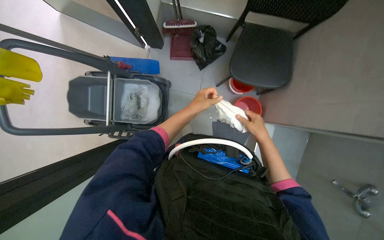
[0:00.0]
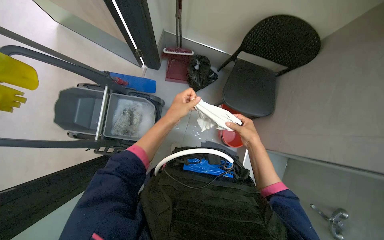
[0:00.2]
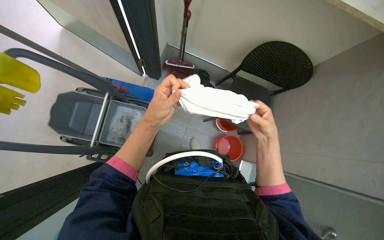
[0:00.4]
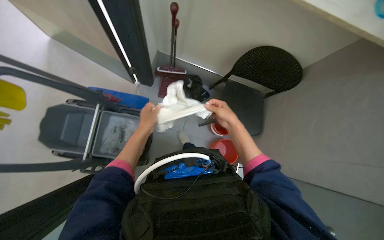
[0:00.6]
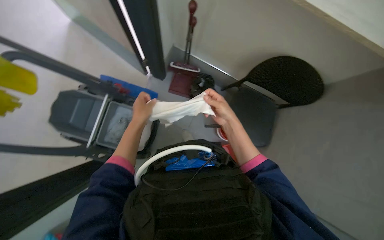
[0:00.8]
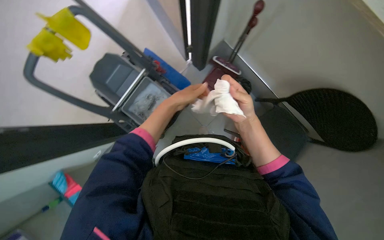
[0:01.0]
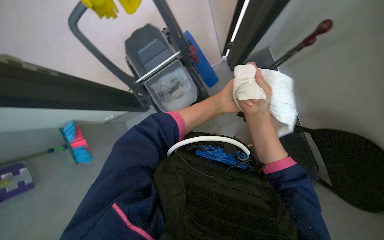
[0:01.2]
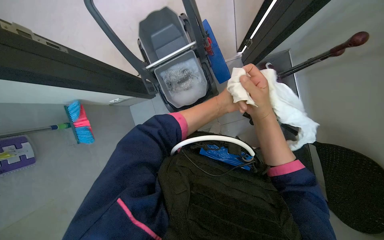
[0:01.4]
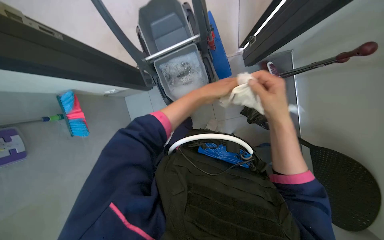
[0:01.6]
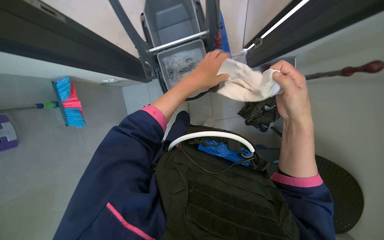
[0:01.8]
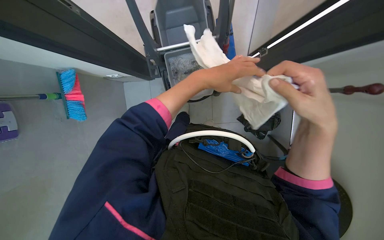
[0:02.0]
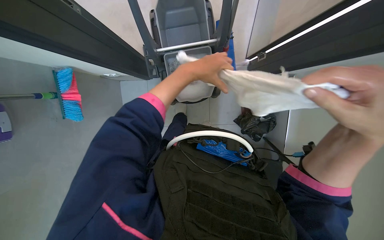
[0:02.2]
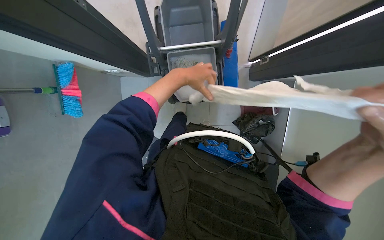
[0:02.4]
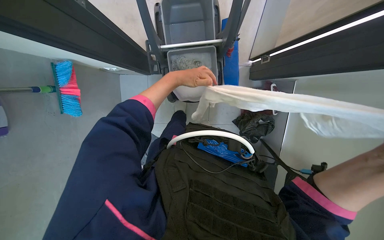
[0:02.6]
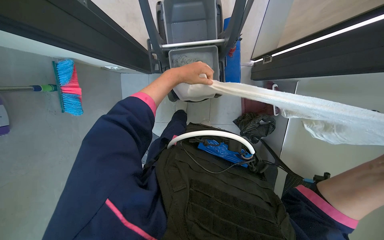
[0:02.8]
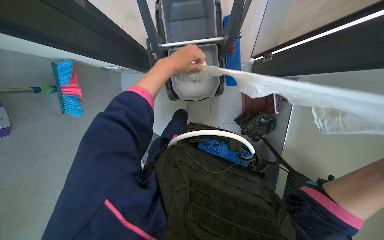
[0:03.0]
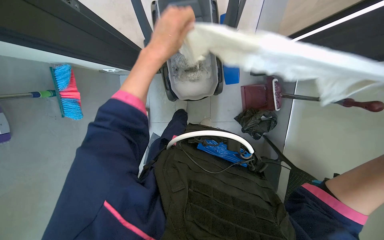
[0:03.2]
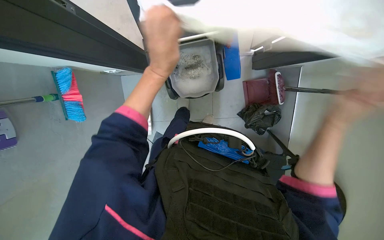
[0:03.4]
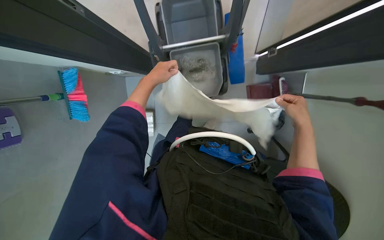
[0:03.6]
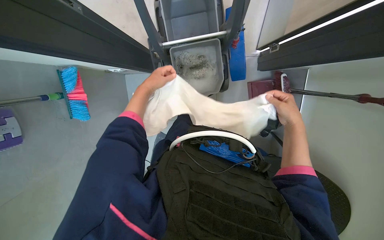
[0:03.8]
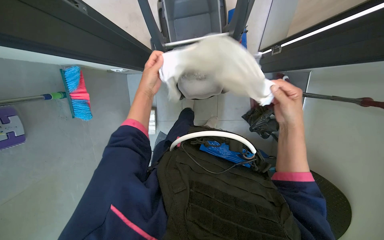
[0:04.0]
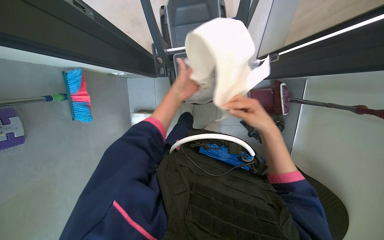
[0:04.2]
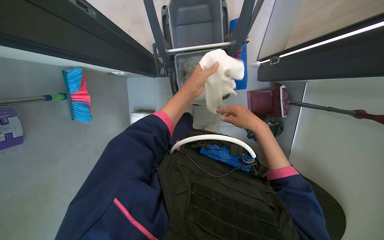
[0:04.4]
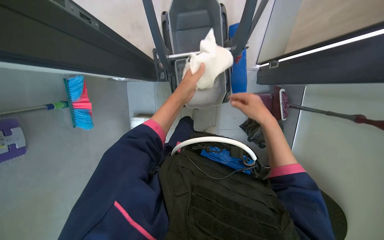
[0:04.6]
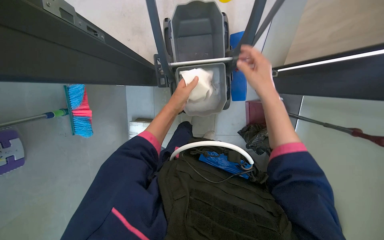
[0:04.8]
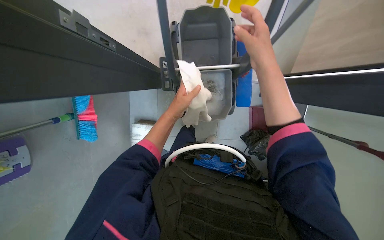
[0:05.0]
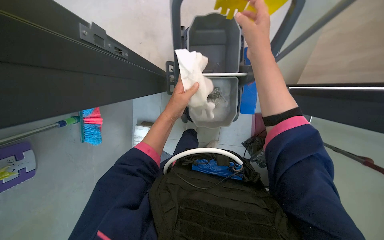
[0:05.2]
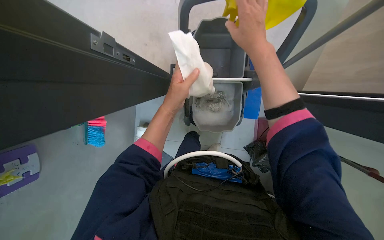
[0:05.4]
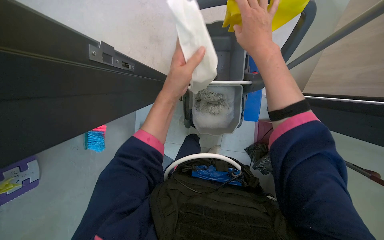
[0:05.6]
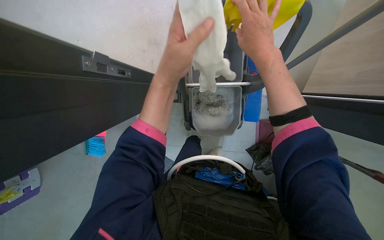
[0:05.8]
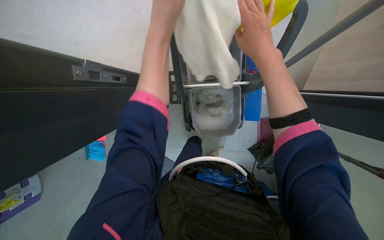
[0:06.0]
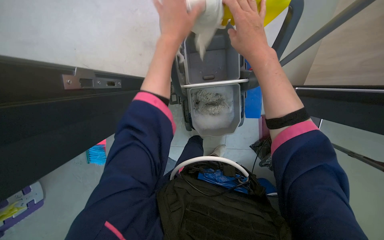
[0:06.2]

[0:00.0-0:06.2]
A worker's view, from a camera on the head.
Job: preparing cleaning supplies.
The whole recording: Preparing cleaning supplies. The worker rinses and wrings a mop head, then folds and places cleaning cloths into a bucket.
0:00.0 to 0:01.6: The scene rotates clockwise by approximately 65 degrees.
0:01.6 to 0:03.2: The left hand moves nearer and farther over roughly 15 cm, changing direction 2 times.
0:03.2 to 0:04.6: The left hand moves farther from the camera, roughly 10 cm.
0:04.6 to 0:06.2: Both hands travel together up the picture, roughly 35 cm.

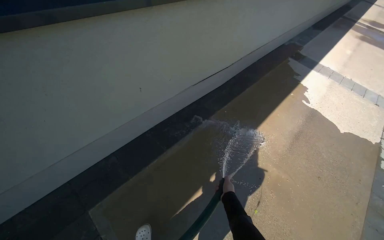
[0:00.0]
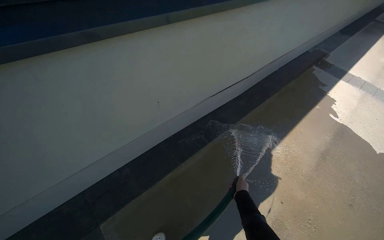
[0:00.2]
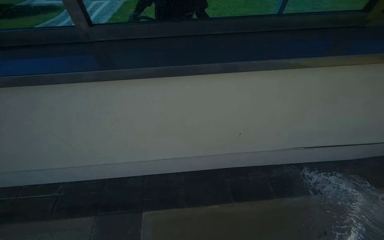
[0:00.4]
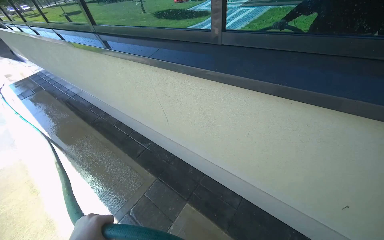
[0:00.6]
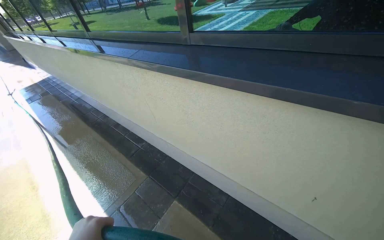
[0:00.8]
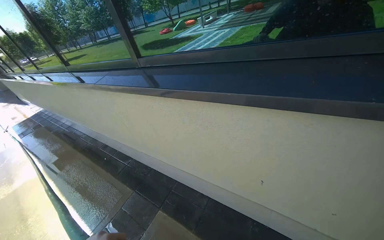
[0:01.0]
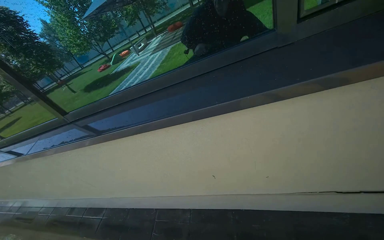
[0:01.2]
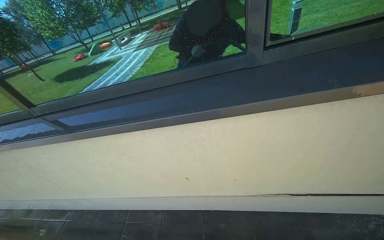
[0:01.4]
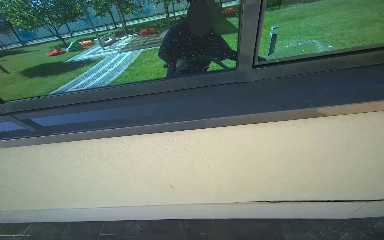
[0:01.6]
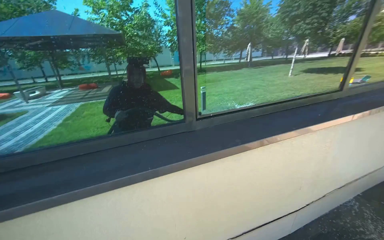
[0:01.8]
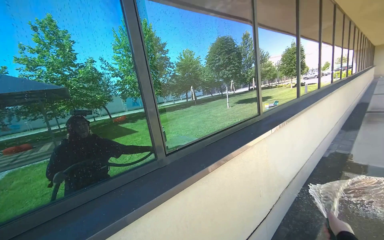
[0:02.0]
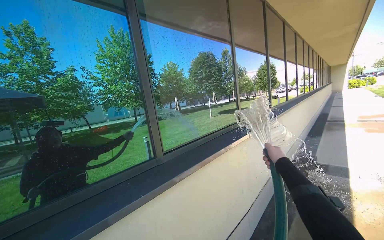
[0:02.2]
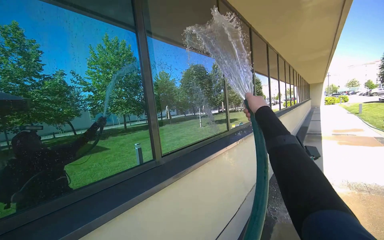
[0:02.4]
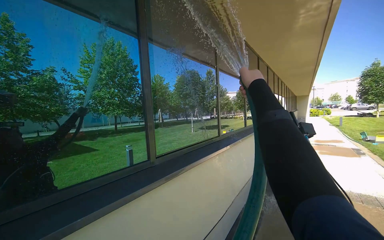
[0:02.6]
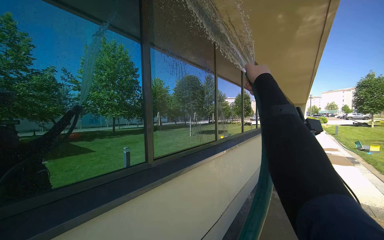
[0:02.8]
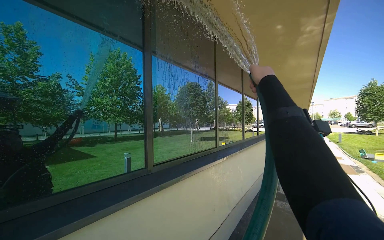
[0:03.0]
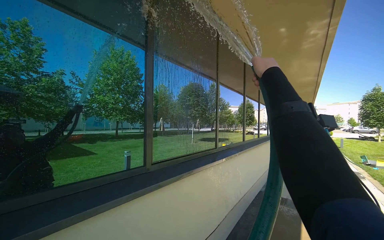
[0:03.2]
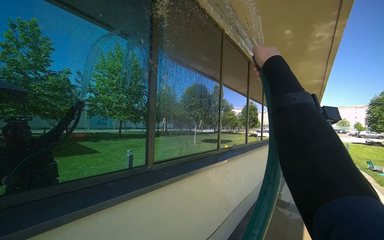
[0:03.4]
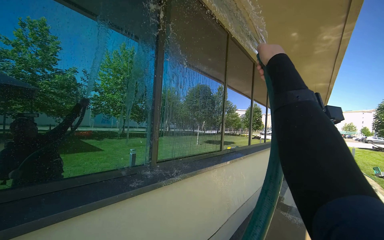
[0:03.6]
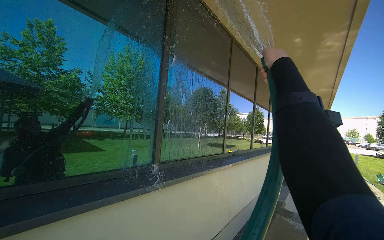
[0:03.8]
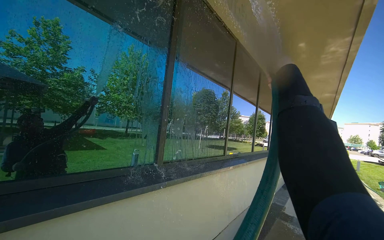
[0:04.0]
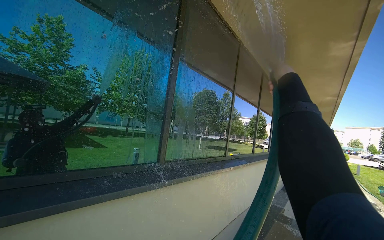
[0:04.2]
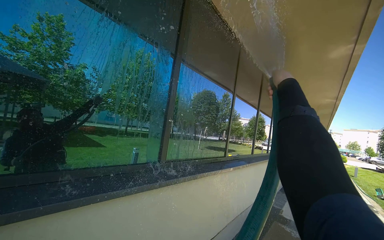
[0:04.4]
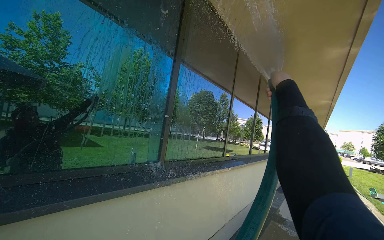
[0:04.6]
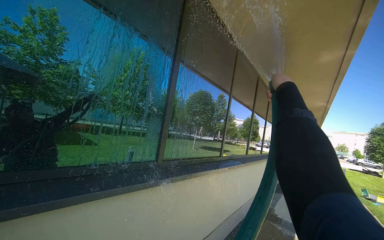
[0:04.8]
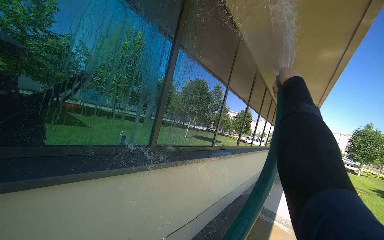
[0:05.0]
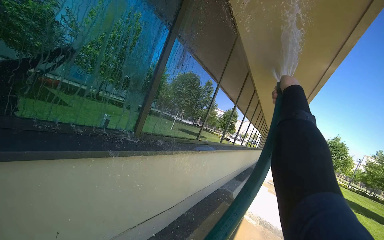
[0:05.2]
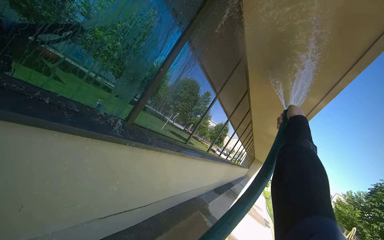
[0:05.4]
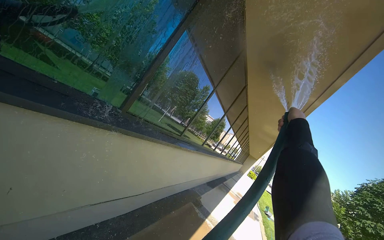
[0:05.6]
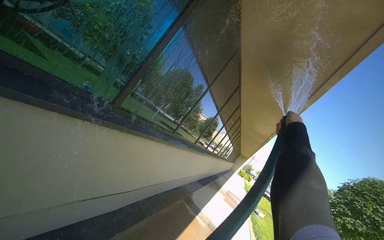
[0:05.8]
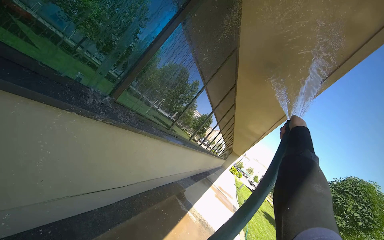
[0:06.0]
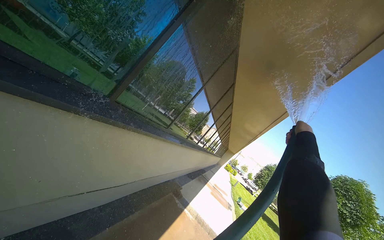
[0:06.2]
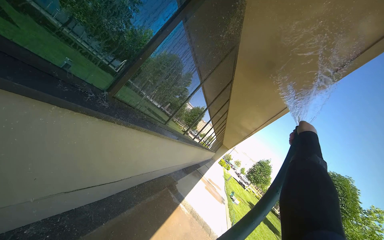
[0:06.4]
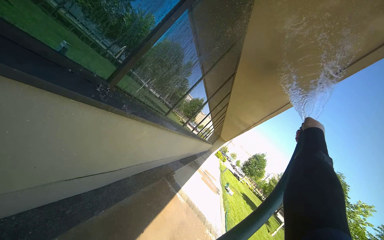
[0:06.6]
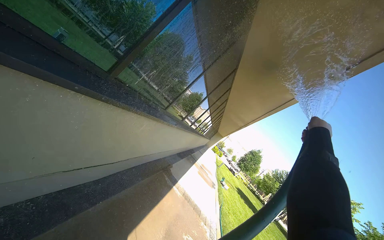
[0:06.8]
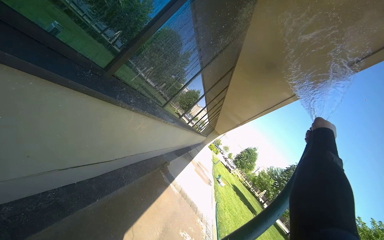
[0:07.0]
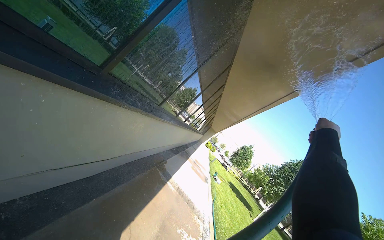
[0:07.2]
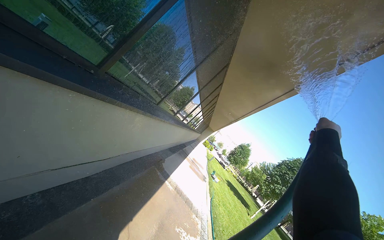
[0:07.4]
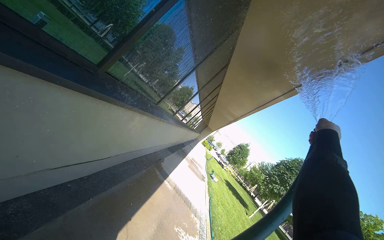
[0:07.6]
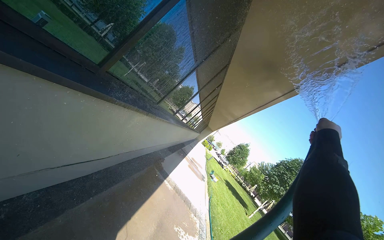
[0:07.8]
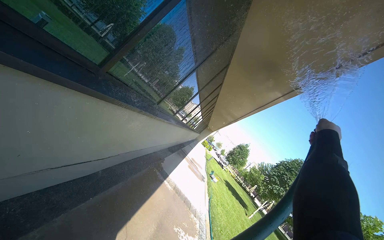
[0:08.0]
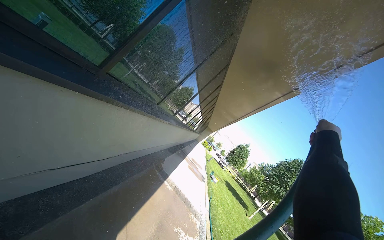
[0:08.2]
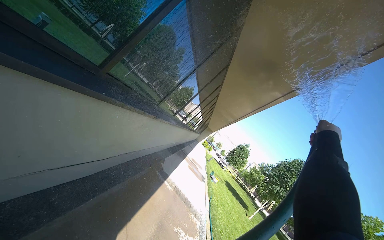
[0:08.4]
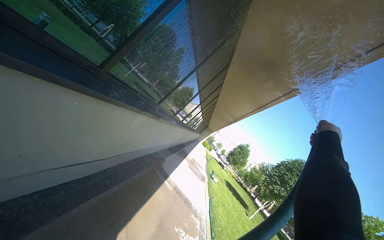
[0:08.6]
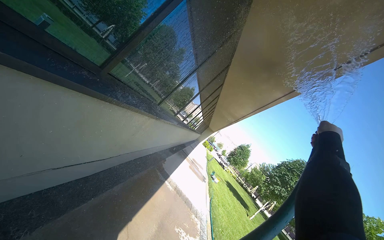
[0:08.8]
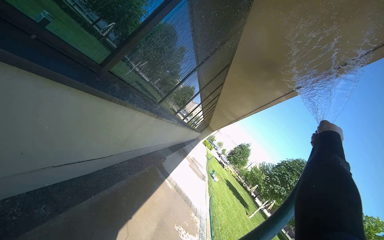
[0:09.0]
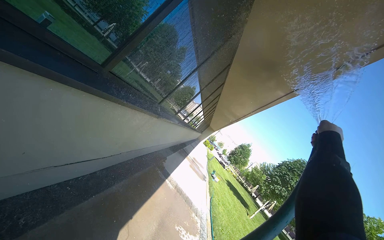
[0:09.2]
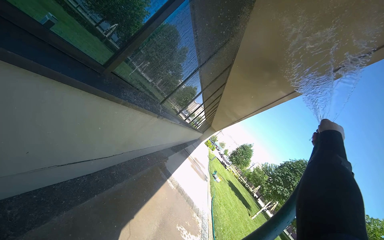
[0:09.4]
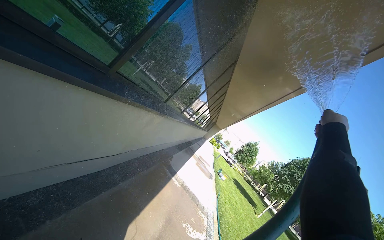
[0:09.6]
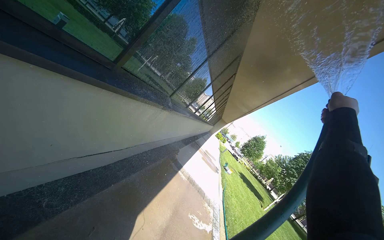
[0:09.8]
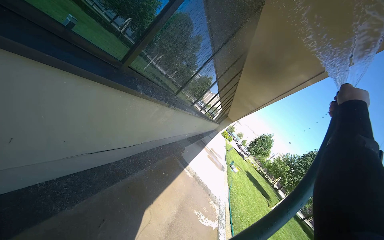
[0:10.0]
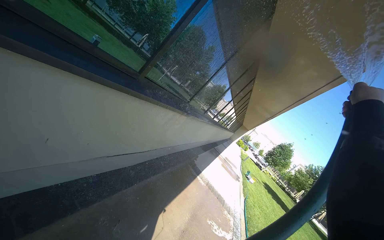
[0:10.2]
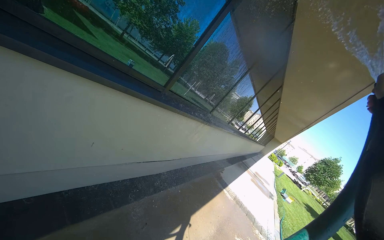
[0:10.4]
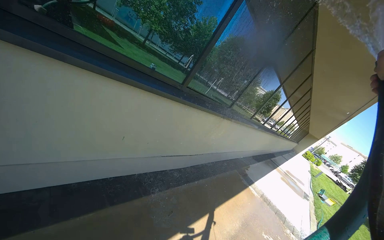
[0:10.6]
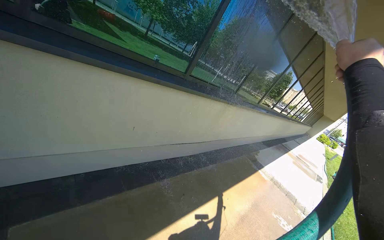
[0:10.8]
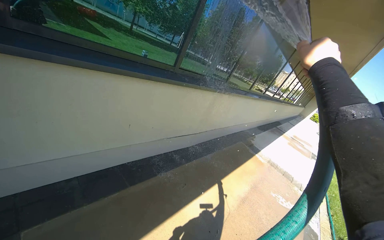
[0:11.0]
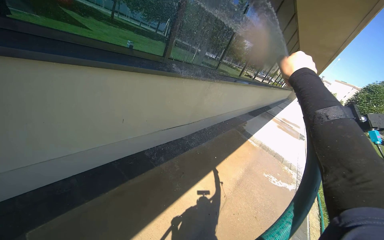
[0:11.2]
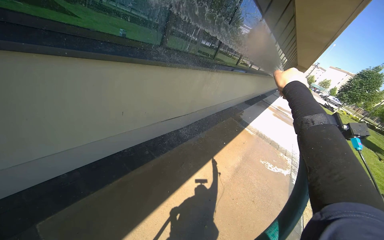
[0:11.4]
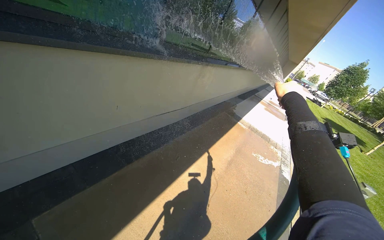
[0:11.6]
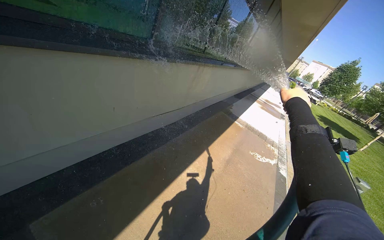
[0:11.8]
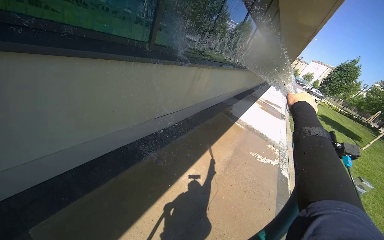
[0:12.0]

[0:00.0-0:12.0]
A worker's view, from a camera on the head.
Job: cleaning windows.
The whole recording: Rinsing building windows. The worker sprays water from a hose onto the building windows.
0:01.6 to 0:03.0: The camera travels approximately 40 cm. The view pans to the right by about 35 degrees. The view tilts roughly 35 degrees upward.
0:04.4 to 0:06.0: The camera is aimed about 20 degrees further to the right. The scene turns roughly 30 degrees clockwise in the picture. The right hand moves to the right, some 15 cm.
0:06.0 to 0:07.6: The right hand heads nearer to the camera, covering some 10 cm.
0:07.6 to 0:09.0: The right hand travels farther from the camera and to the right by about 15 cm.
0:09.0 to 0:10.4: The camera sweeps to the left, by about 20 degrees.
0:10.4 to 0:12.0: The view tilts about 15 degrees downward.

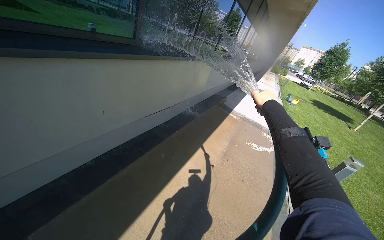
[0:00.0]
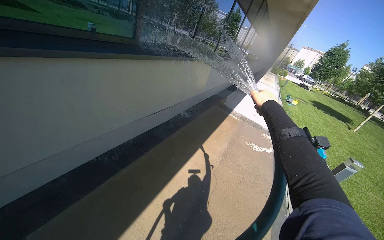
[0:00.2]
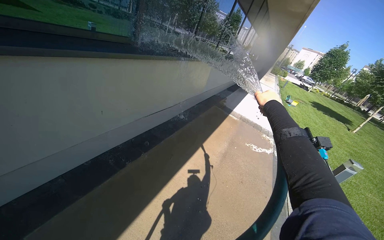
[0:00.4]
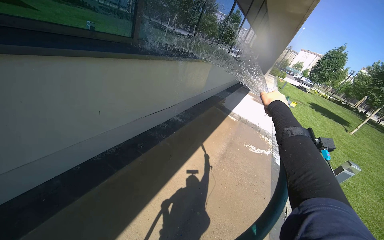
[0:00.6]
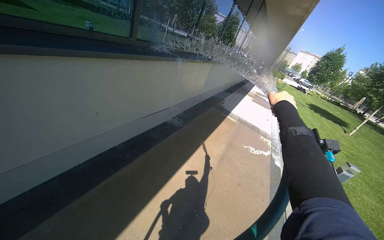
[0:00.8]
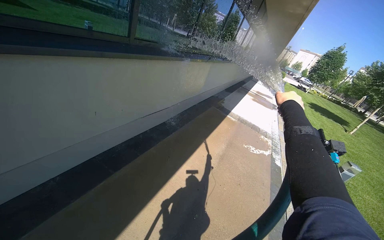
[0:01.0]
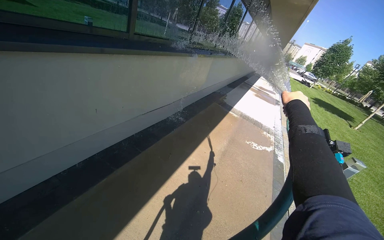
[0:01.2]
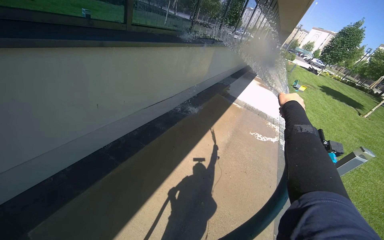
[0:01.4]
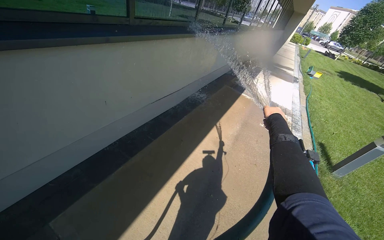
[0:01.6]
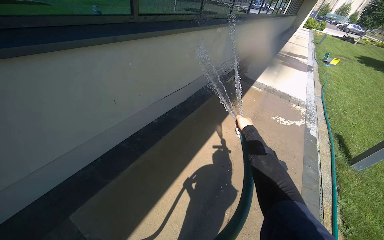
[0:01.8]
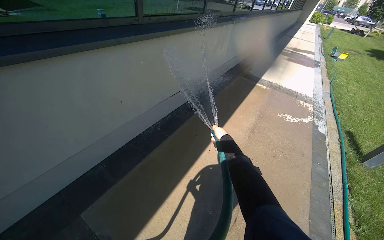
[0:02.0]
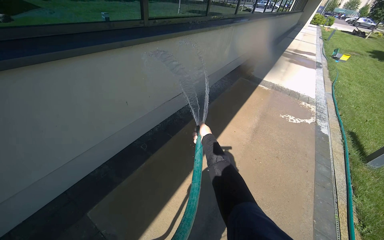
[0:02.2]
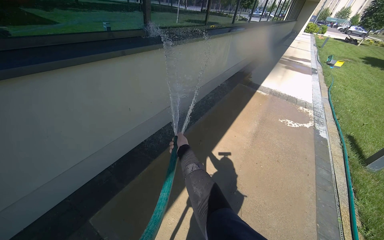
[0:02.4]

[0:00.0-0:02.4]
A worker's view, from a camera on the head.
Job: cleaning windows.
The whole recording: Rinsing building windows. The worker sprays water from a hose onto the building windows.
0:00.0 to 0:01.2: The right hand is displaced to the right by about 10 cm.
0:01.2 to 0:02.4: The right hand heads to the left and down the picture, covering approximately 50 cm.
